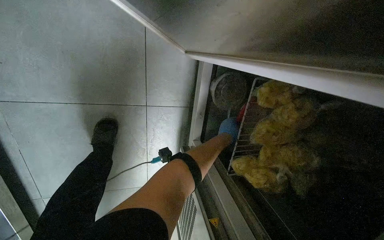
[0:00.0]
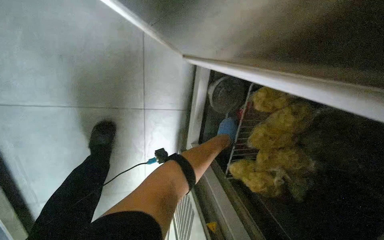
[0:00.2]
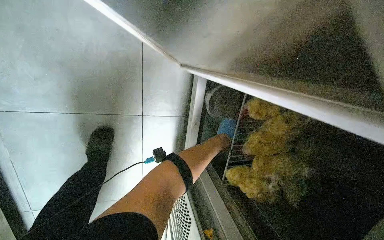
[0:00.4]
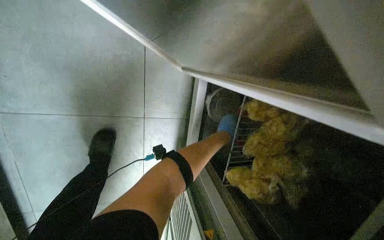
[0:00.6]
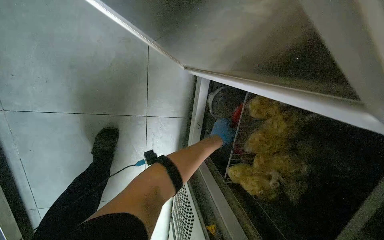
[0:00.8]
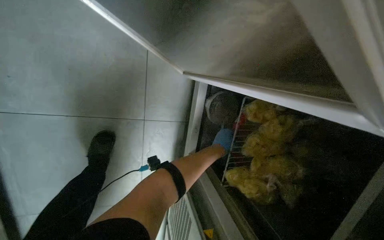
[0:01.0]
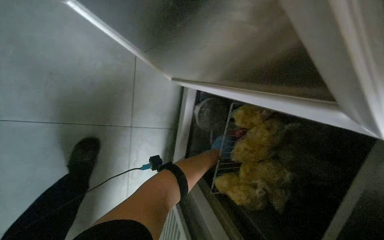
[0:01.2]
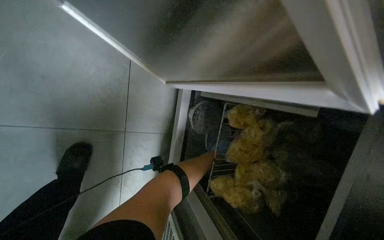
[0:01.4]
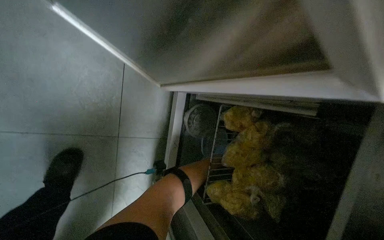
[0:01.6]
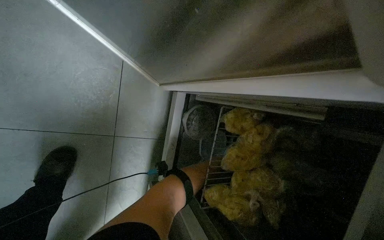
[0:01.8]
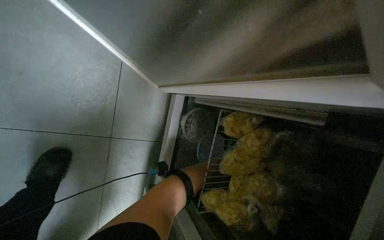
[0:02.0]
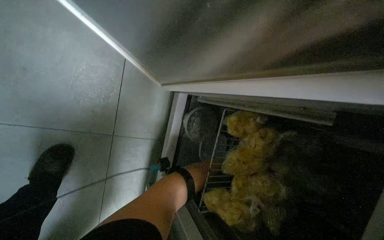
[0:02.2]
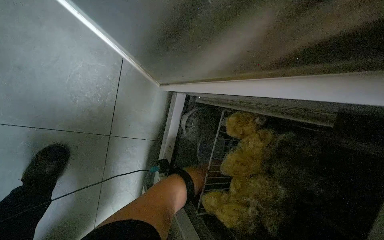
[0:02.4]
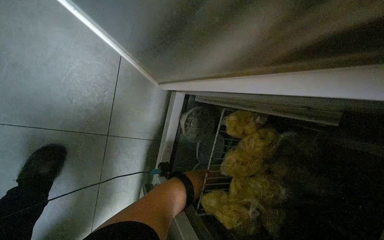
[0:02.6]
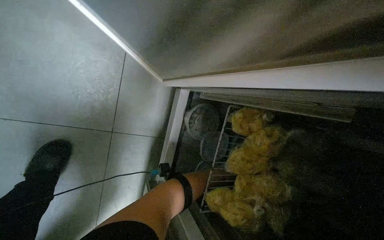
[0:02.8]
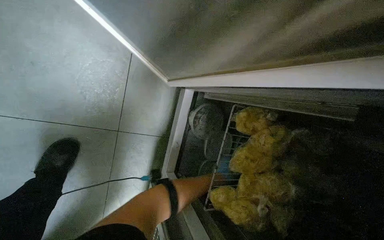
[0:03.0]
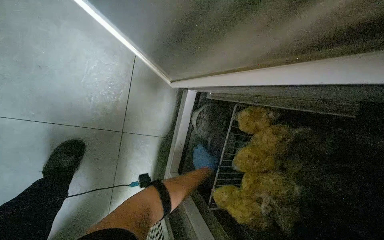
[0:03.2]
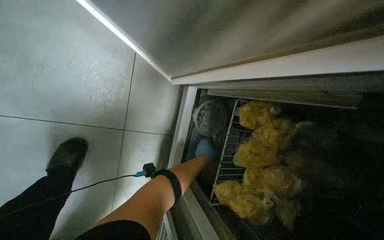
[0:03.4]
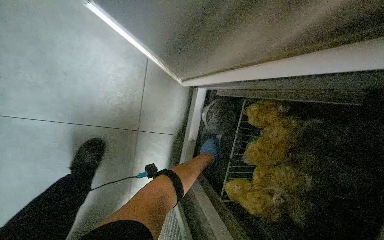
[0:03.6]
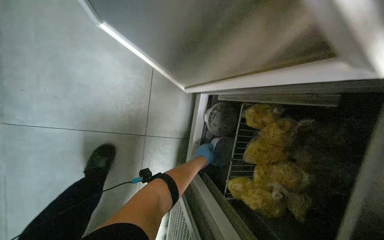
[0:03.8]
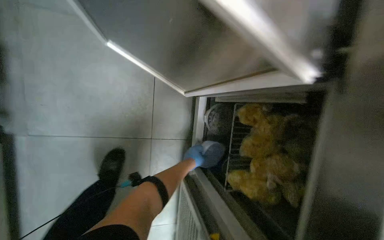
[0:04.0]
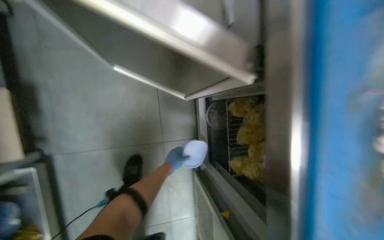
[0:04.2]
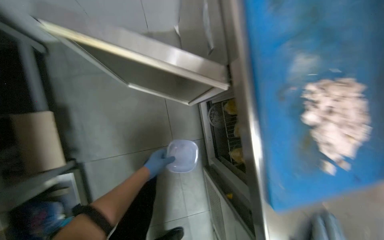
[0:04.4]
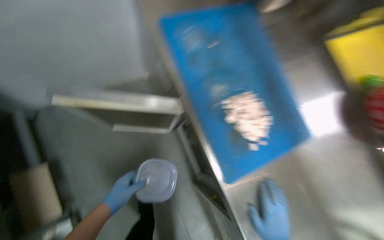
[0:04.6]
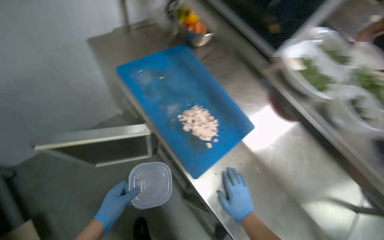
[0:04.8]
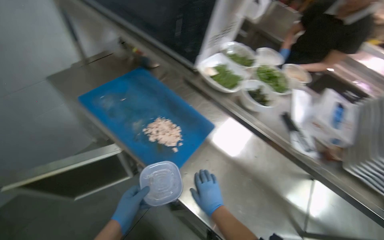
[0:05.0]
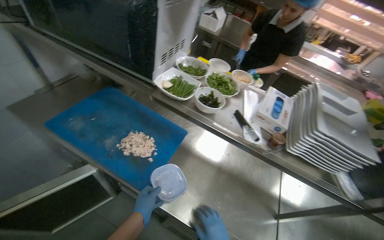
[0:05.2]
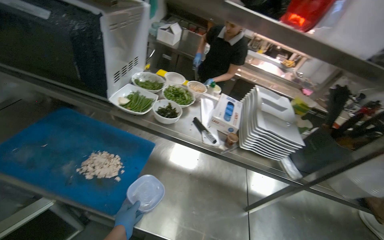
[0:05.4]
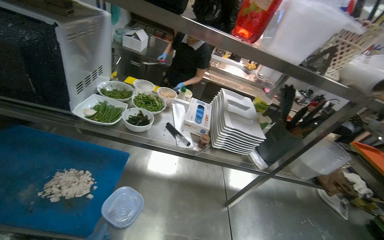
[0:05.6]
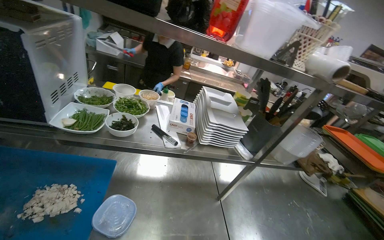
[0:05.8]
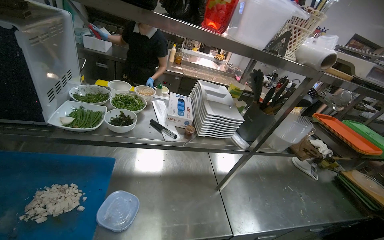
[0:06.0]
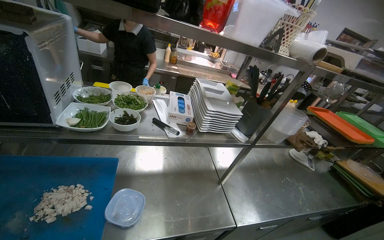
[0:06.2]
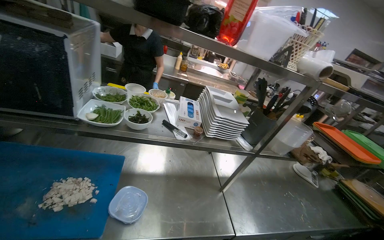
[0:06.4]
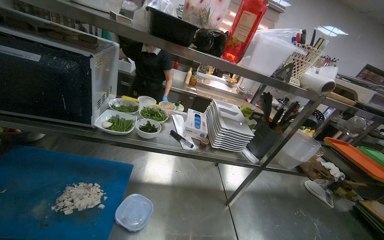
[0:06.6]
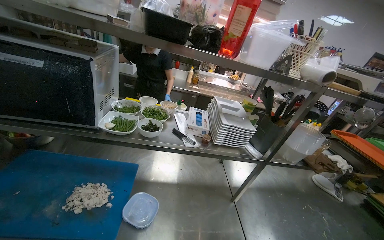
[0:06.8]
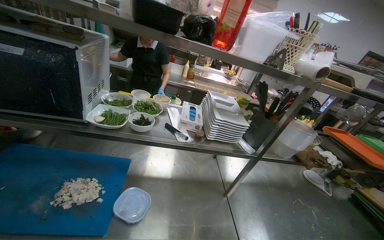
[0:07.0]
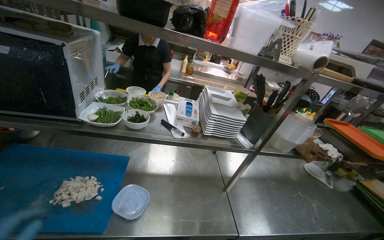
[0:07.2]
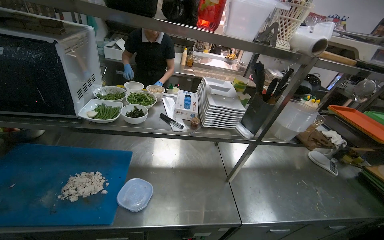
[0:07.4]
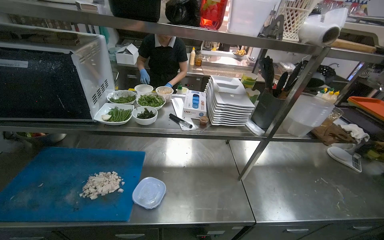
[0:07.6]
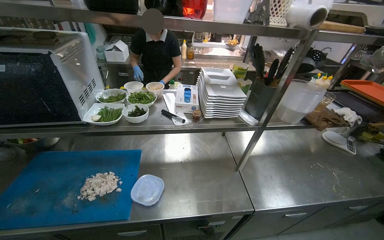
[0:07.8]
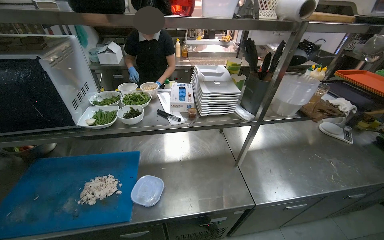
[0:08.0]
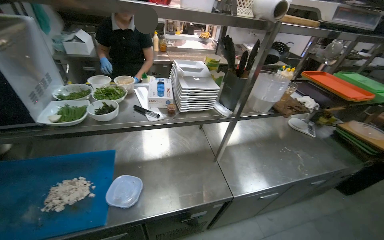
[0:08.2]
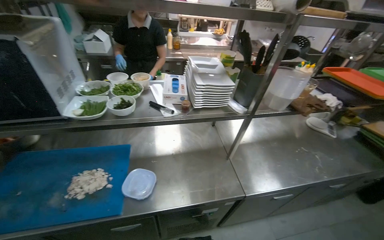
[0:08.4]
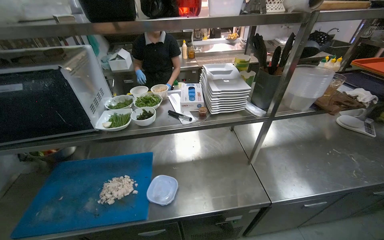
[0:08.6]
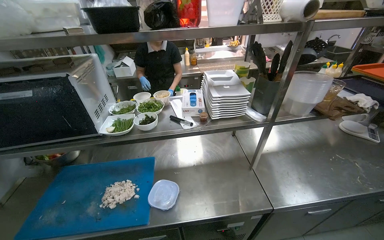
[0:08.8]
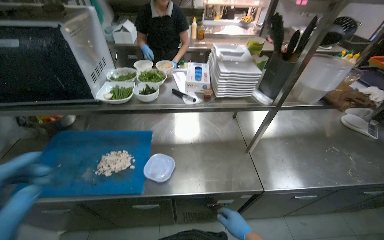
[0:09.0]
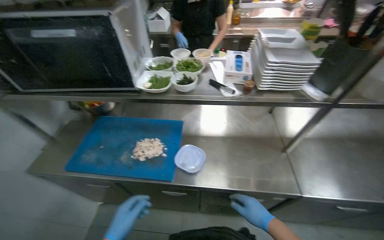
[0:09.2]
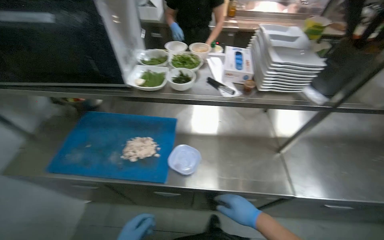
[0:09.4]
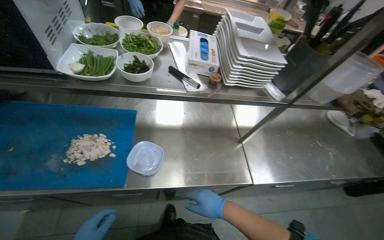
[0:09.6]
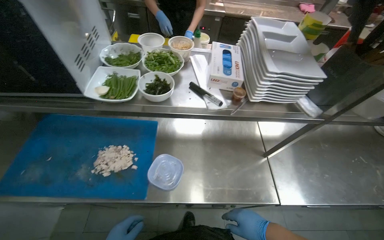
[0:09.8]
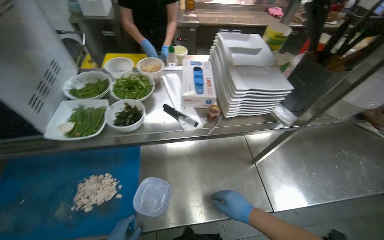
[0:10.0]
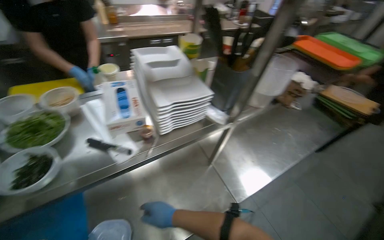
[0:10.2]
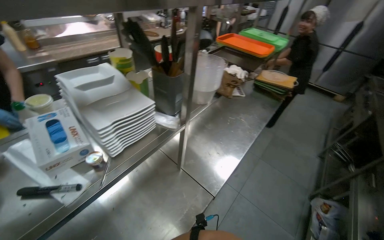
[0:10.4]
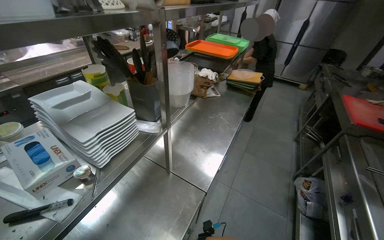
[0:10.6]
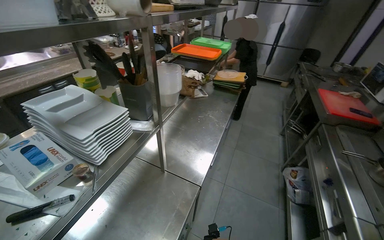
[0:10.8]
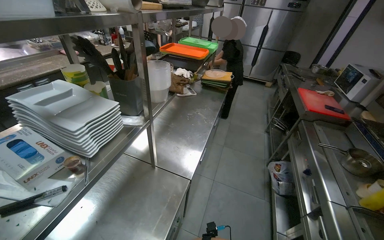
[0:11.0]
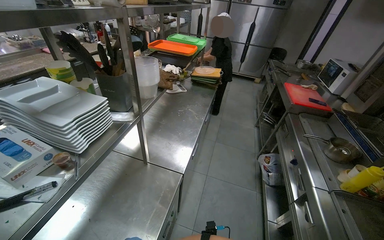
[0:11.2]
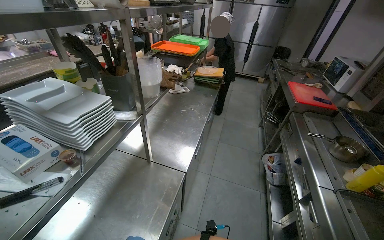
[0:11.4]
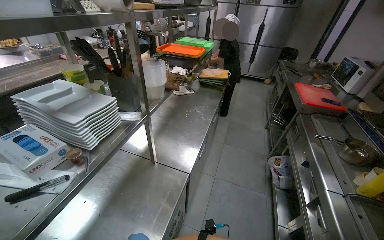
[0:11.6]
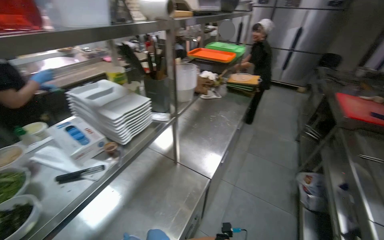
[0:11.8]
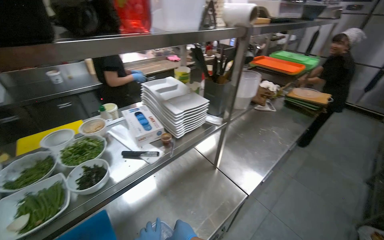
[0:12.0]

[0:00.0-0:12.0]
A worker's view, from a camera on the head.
Job: preparing food.
The whole recording: Organizing kitchen items. The worker organizes the kitchen items.
0:00.0 to 0:01.6: The view tips upward by roughly 15 degrees. The left hand shifts some 10 cm nearer to the camera.
0:01.6 to 0:03.0: The left hand travels farther from the camera by about 20 cm.
0:03.0 to 0:04.4: The camera sweeps to the left, by approximately 20 degrees.
0:04.4 to 0:06.0: The wearer moves roughly 60 cm. The wearer's head swings about 85 degrees to the right. The view tips upward by roughly 30 degrees.
0:09.0 to 0:10.4: The wearer looks about 45 degrees further to the right.

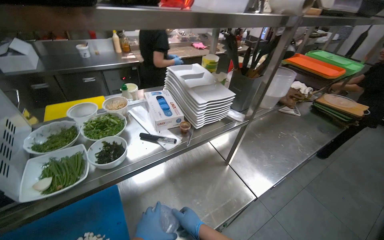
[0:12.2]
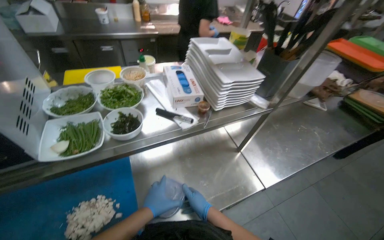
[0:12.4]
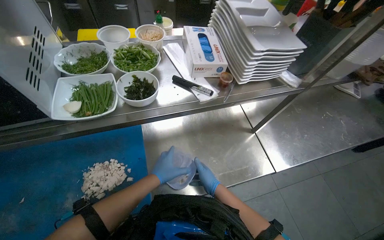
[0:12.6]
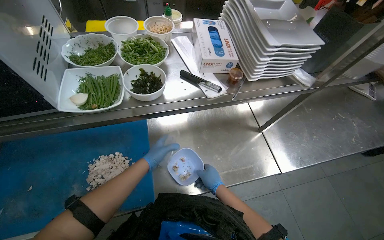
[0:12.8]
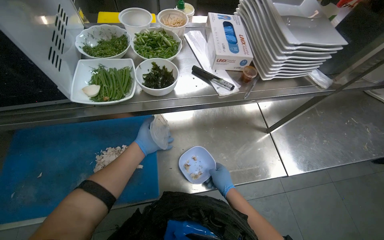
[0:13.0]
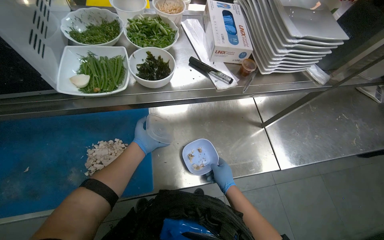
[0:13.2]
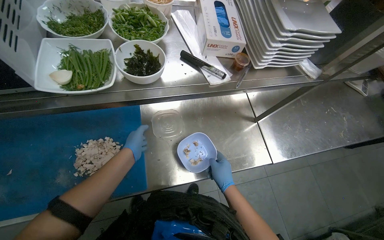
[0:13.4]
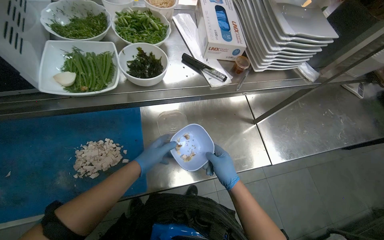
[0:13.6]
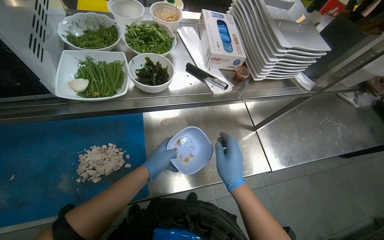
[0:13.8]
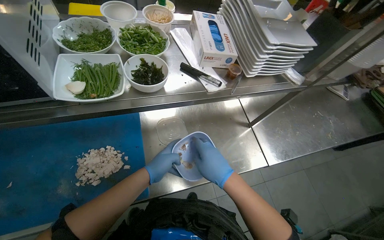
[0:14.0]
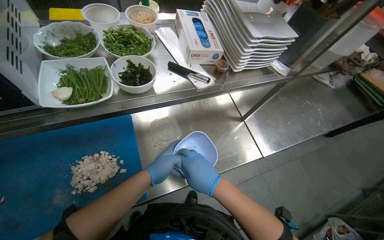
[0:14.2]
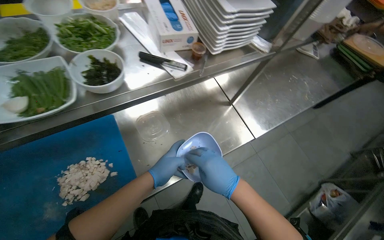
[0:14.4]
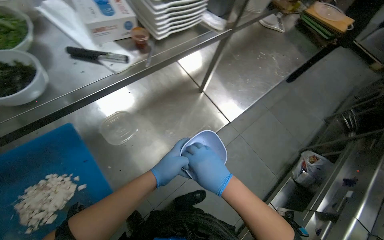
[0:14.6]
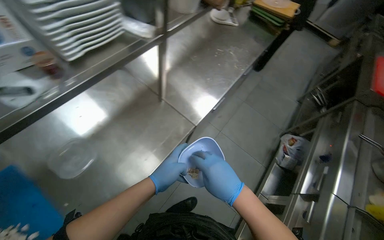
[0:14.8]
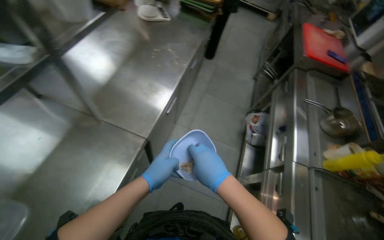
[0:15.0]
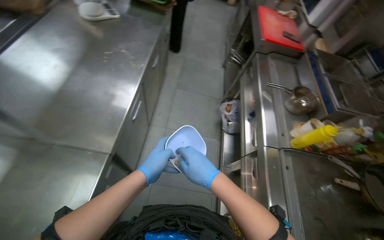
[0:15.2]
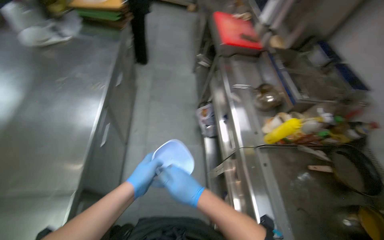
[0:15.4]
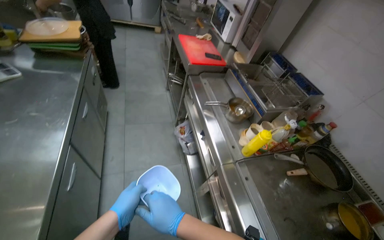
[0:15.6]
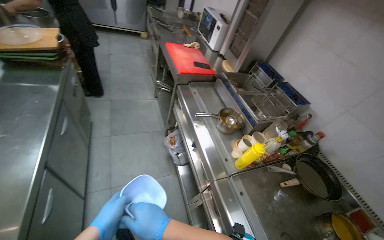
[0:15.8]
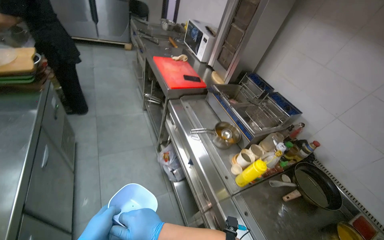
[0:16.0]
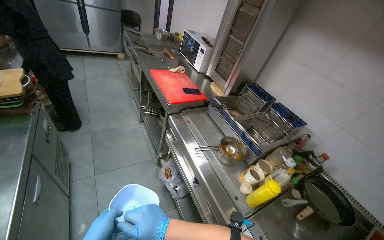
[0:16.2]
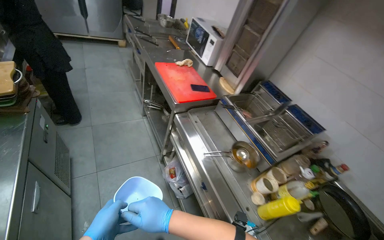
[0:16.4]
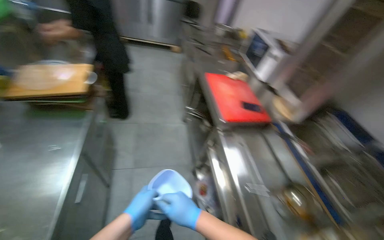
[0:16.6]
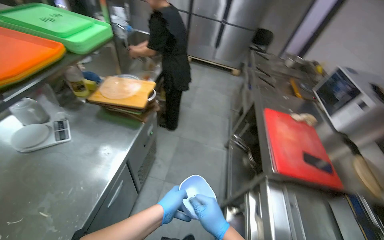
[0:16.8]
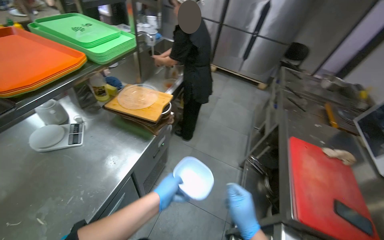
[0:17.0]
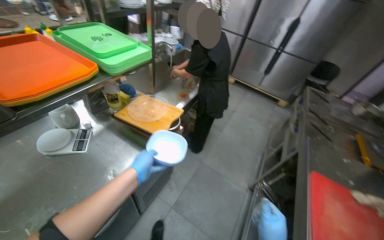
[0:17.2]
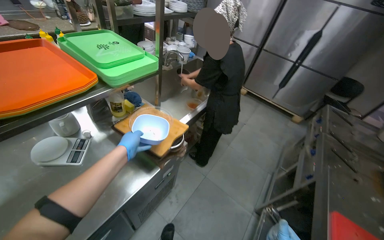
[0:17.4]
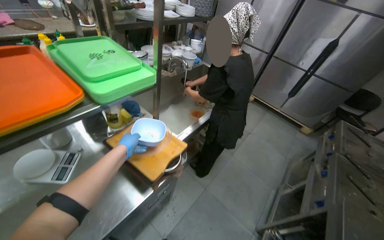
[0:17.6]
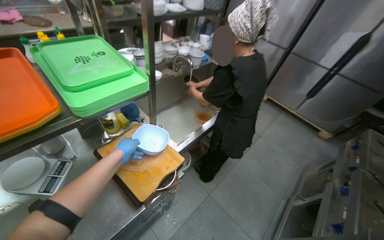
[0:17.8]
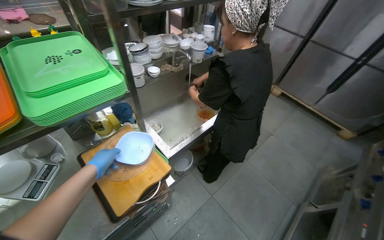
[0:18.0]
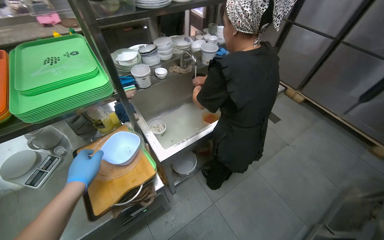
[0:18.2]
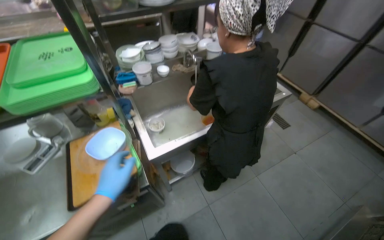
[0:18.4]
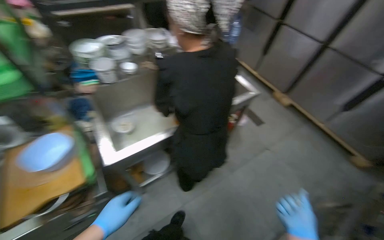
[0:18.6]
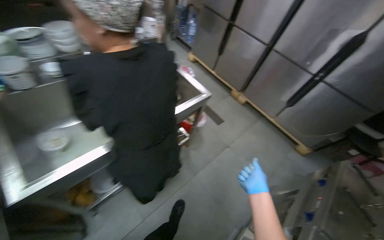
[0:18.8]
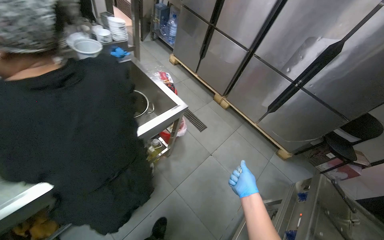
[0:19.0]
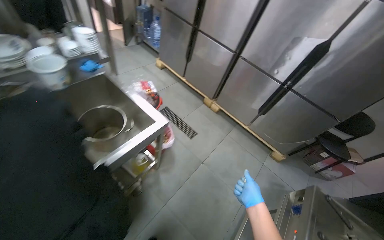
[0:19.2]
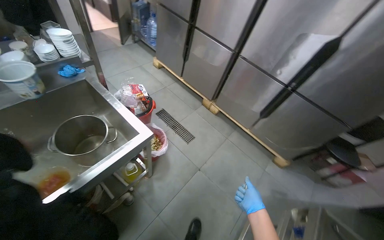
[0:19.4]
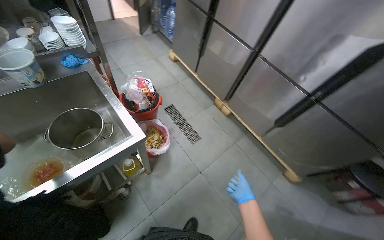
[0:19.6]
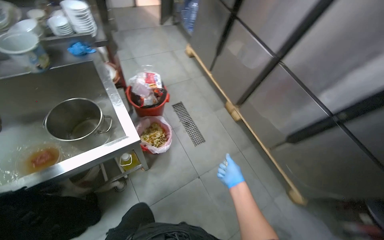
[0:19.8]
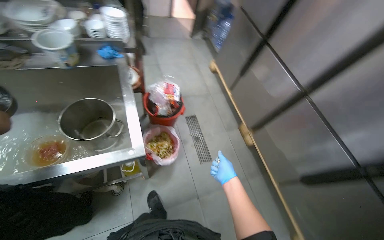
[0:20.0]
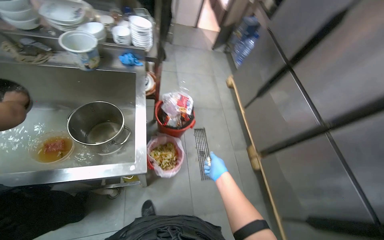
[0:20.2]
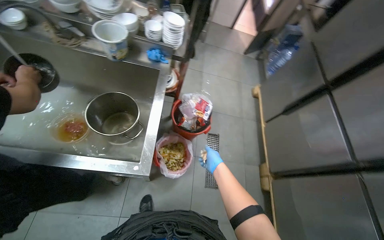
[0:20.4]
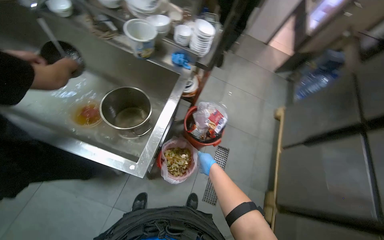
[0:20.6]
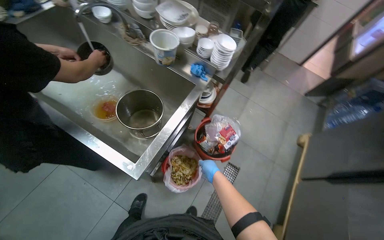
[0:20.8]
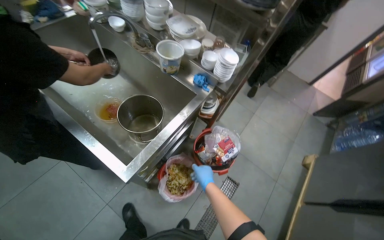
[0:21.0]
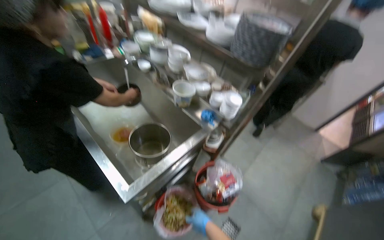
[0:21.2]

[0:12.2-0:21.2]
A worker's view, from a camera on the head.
Job: preparing food.
The whole recording: Organizing kitchen items. The worker organizes the kitchen items.
0:12.2 to 0:13.8: The view tilts roughly 20 degrees downward.
0:13.8 to 0:15.2: The camera is carried about 50 cm. The wearer's head swings some 70 degrees to the right.
0:15.2 to 0:16.6: The wearer moves roughly 70 cm. The wearer's head swings about 20 degrees to the right.
0:16.6 to 0:18.2: The head travels about 90 cm. The wearer looks some 65 degrees further to the left.
0:18.2 to 0:19.8: The head travels roughly 1 m.
0:19.8 to 0:21.2: The wearer looks some 75 degrees further to the left. The view tilts approximately 25 degrees upward.
